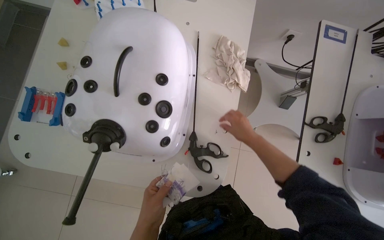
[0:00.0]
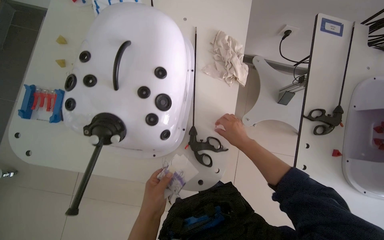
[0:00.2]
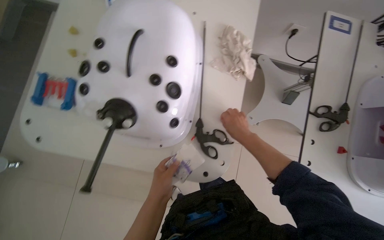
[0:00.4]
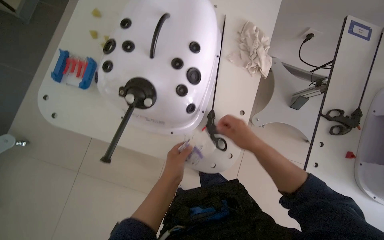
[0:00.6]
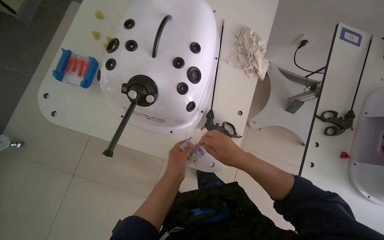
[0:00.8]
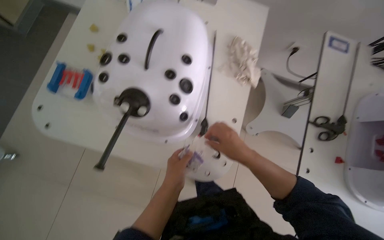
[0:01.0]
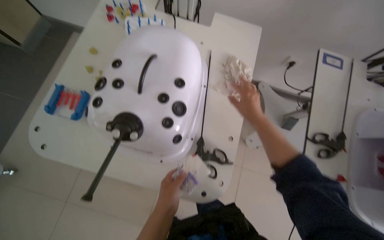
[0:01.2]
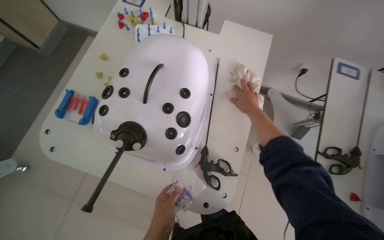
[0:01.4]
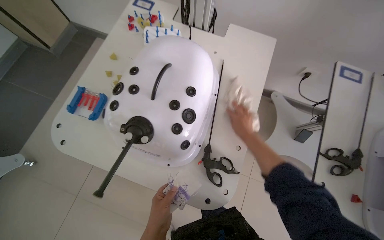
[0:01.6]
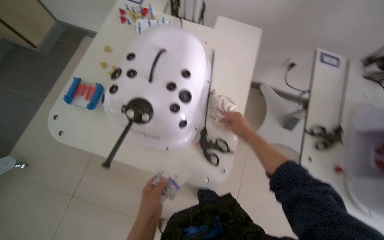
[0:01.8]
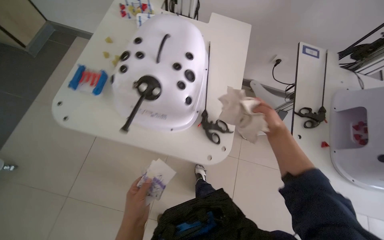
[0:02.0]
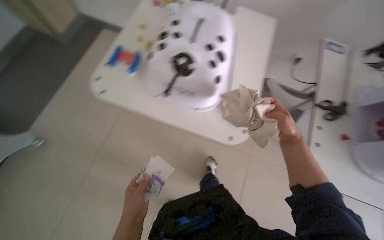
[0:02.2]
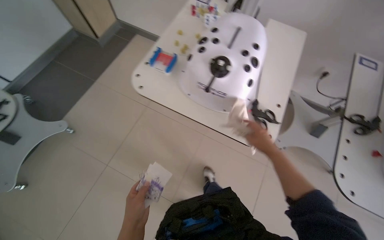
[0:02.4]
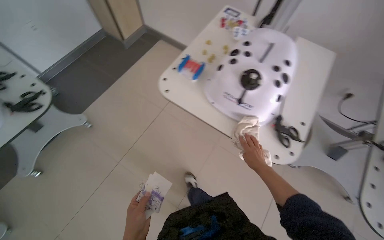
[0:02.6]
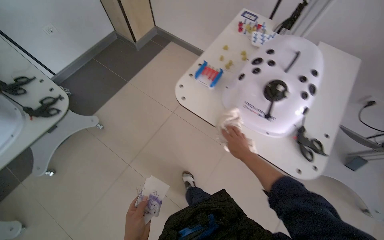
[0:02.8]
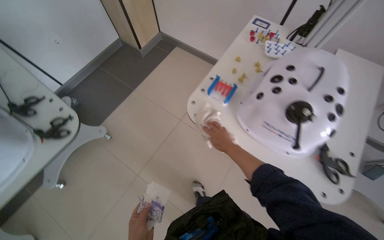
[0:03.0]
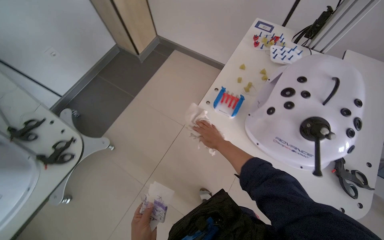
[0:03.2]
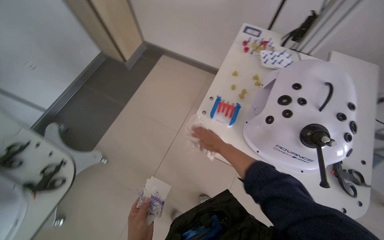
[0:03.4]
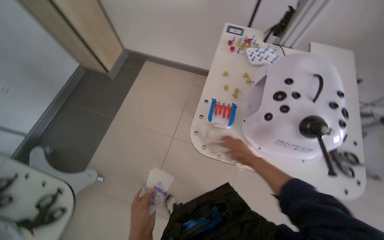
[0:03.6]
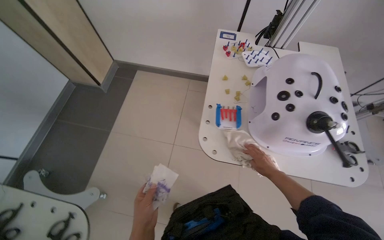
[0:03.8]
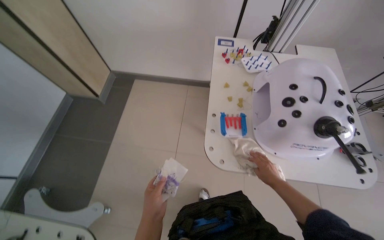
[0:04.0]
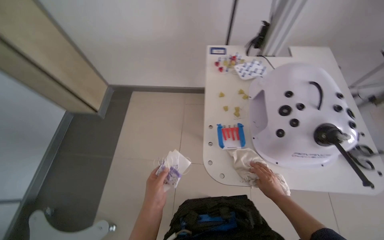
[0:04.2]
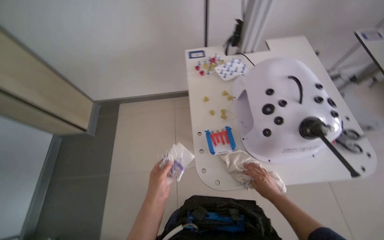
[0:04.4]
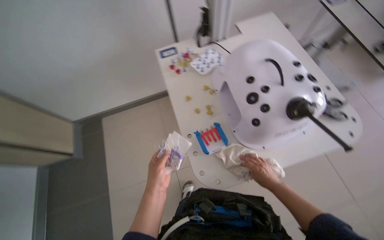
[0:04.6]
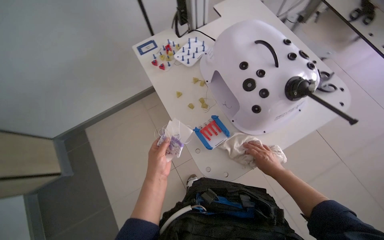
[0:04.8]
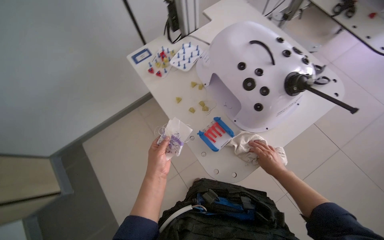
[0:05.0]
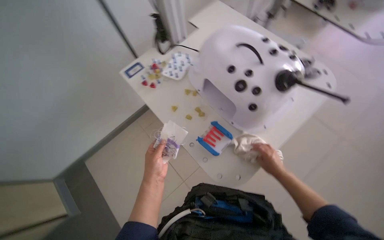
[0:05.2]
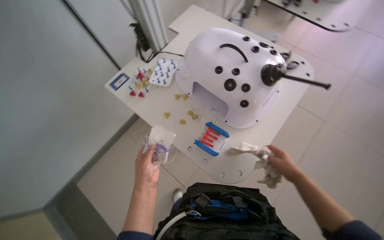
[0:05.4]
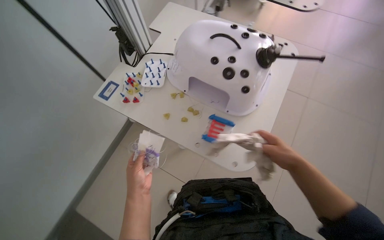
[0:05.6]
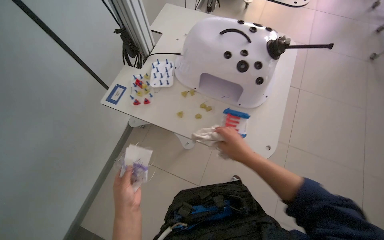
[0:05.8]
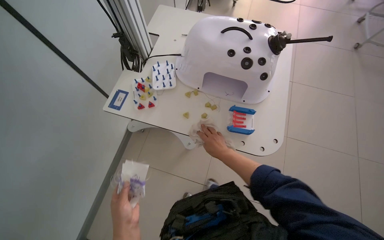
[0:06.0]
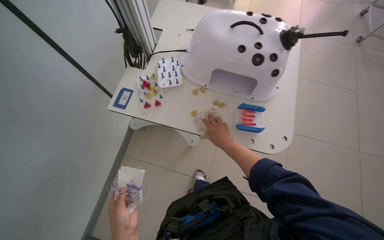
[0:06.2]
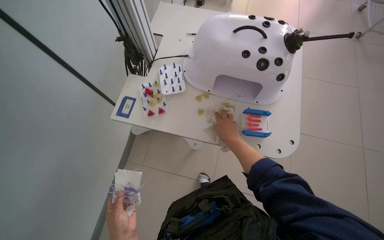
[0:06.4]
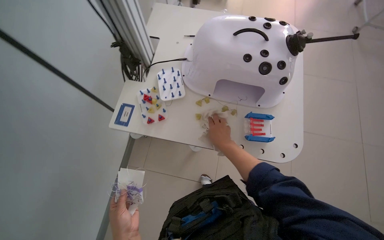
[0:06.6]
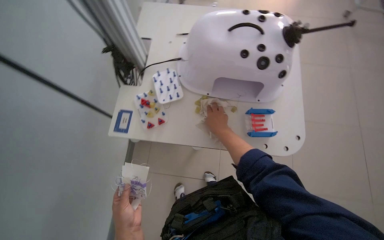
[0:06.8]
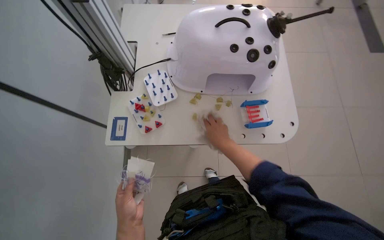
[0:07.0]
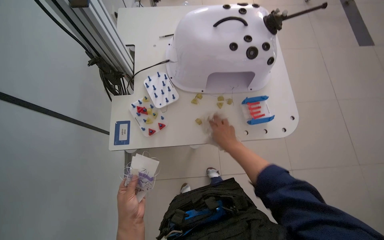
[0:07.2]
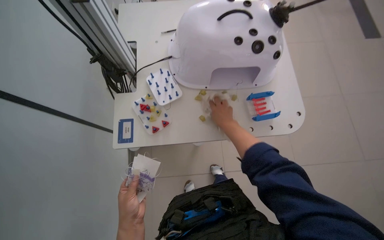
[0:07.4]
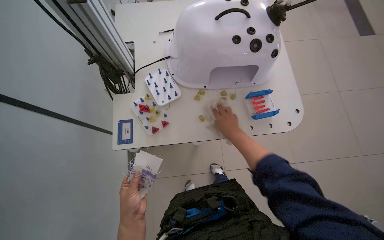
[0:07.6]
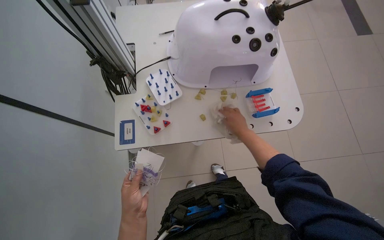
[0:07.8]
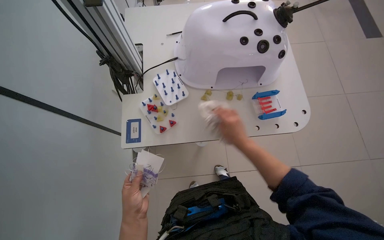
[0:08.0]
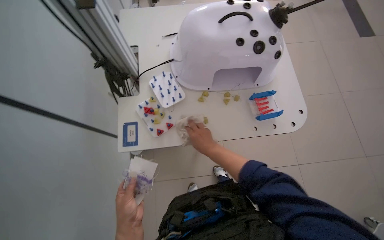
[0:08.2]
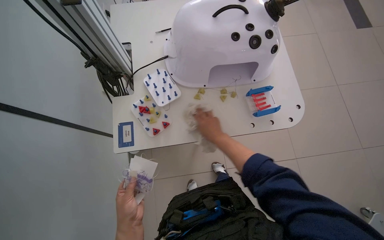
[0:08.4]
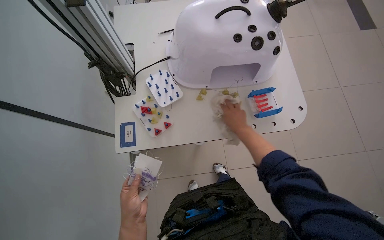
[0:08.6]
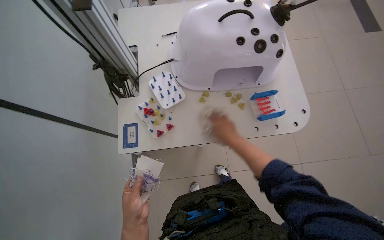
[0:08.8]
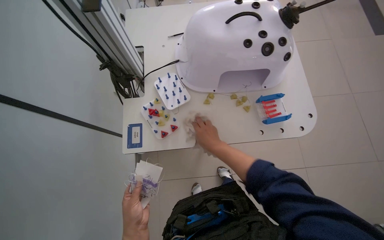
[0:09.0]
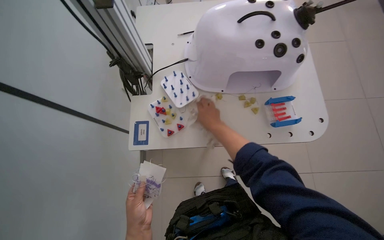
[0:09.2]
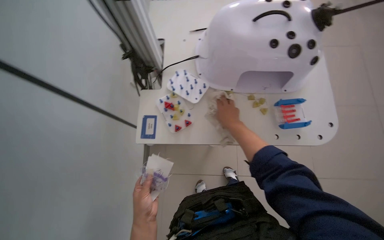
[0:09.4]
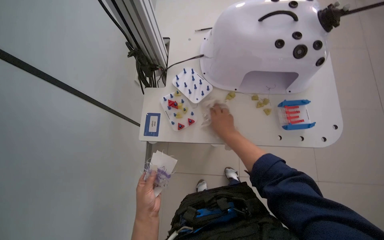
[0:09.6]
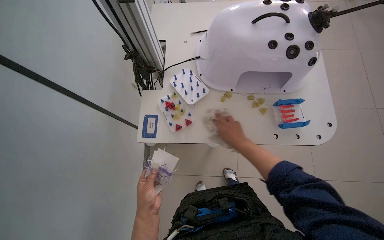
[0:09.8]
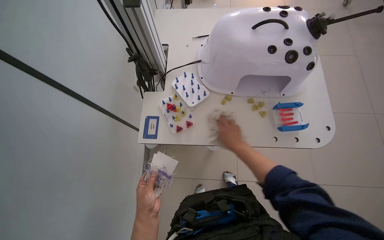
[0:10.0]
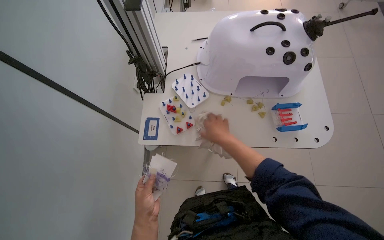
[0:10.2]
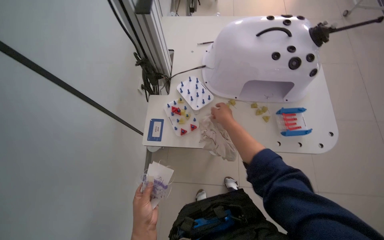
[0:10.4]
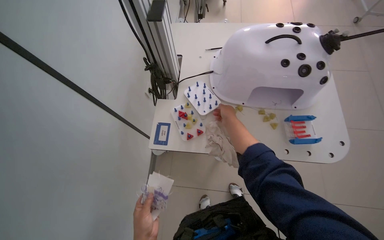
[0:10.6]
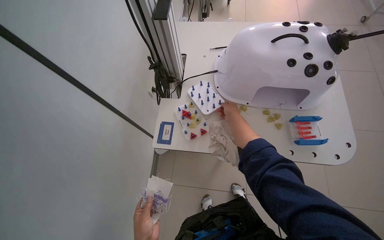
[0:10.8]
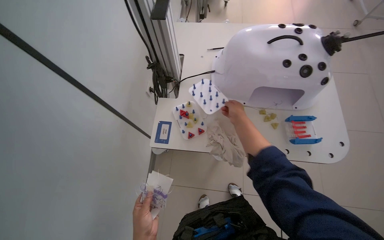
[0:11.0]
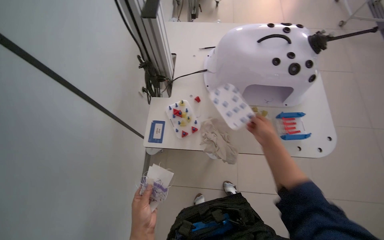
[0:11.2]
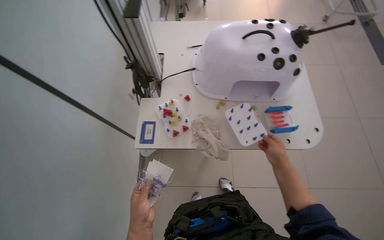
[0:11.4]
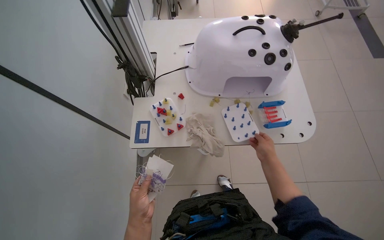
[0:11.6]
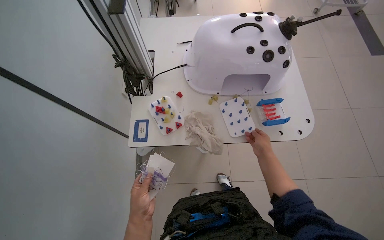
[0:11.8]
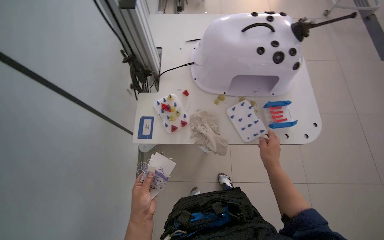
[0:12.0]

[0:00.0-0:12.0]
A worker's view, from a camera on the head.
Job: wiping surfaces.
The whole recording: Wiping various surfaces in the room. The worker wipes the side of the wooden desk, the projector screen stand, and two simulator devices.
0.0 to 1.6 s: The right hand moves up and down the picture over approximately 15 cm, changing direction 2 times.
1.6 to 3.0 s: The wearer moves to the left, some 40 cm.
3.0 to 4.4 s: The wearer looks about 40 degrees further to the right.
4.4 to 6.0 s: The head turns to the right by about 70 degrees.
7.6 to 9.0 s: The right hand moves left and right over about 15 cm, changing direction 2 times.
9.0 to 10.4 s: The right hand shifts some 10 cm up the picture.
10.4 to 12.0 s: The right hand shifts roughly 20 cm down the picture and to the right.

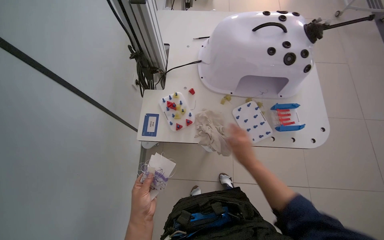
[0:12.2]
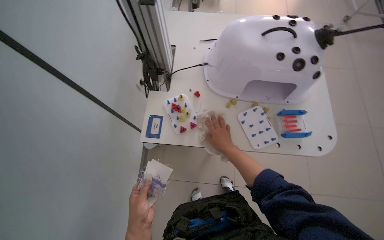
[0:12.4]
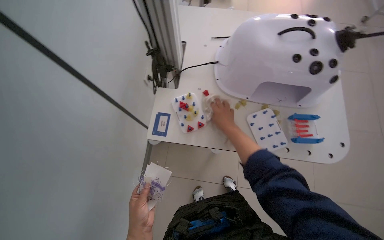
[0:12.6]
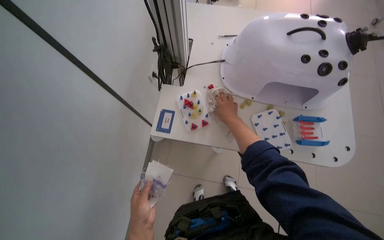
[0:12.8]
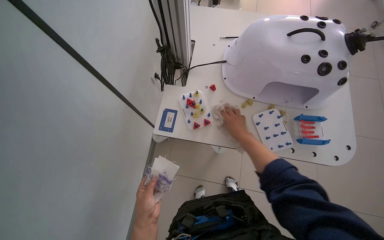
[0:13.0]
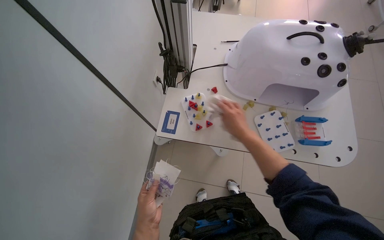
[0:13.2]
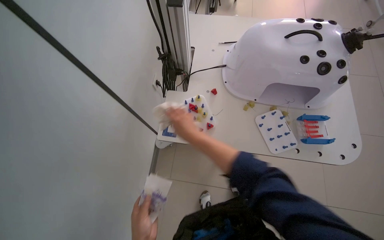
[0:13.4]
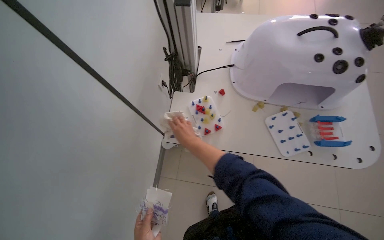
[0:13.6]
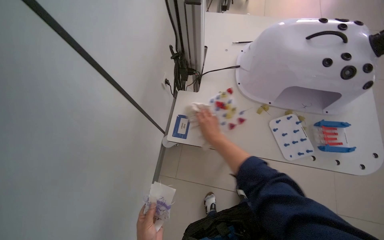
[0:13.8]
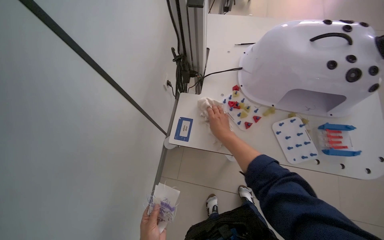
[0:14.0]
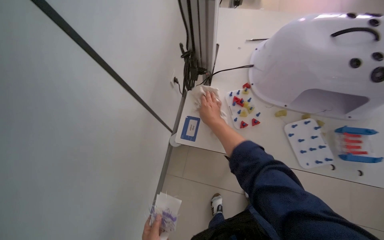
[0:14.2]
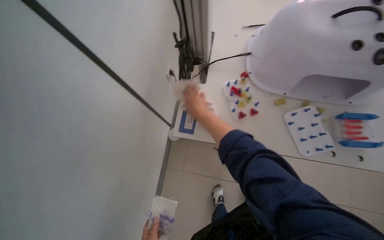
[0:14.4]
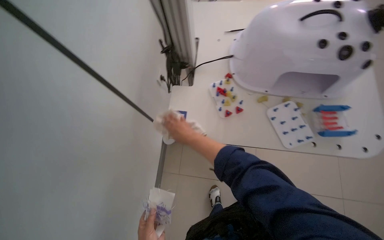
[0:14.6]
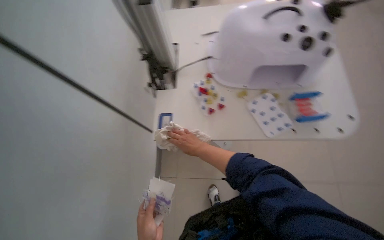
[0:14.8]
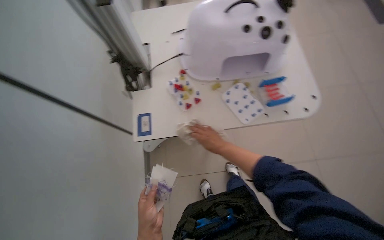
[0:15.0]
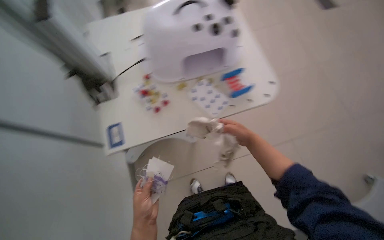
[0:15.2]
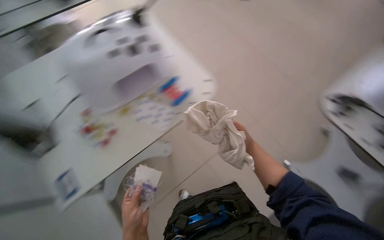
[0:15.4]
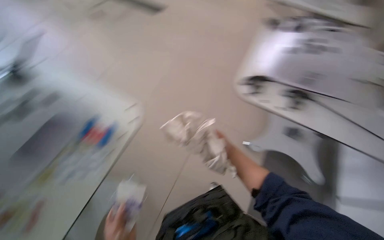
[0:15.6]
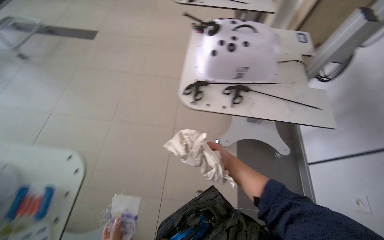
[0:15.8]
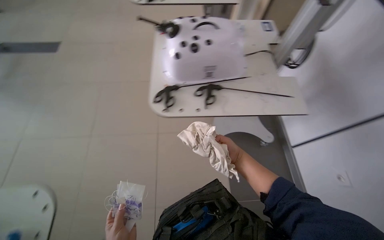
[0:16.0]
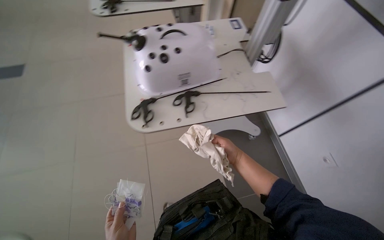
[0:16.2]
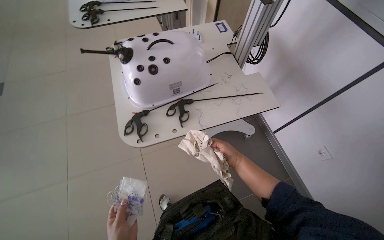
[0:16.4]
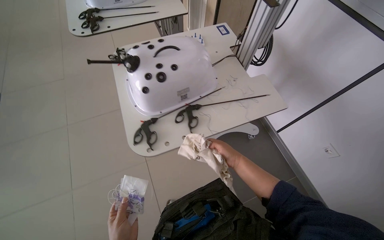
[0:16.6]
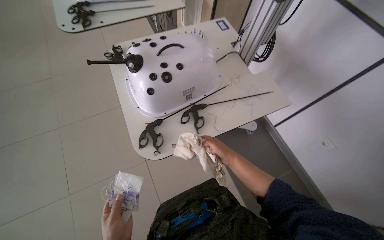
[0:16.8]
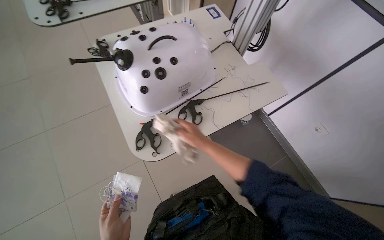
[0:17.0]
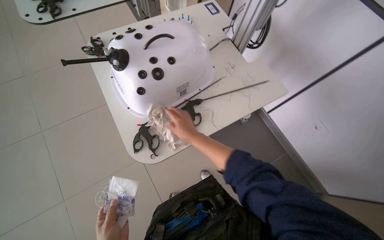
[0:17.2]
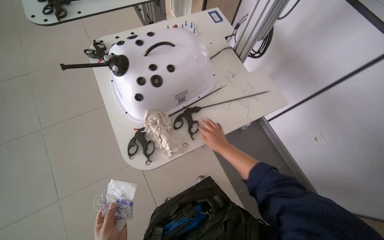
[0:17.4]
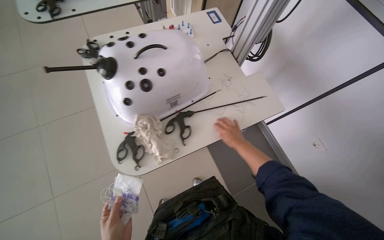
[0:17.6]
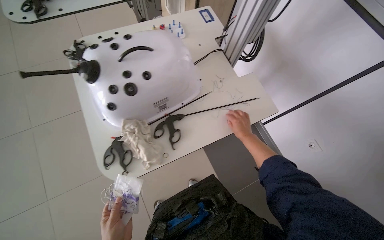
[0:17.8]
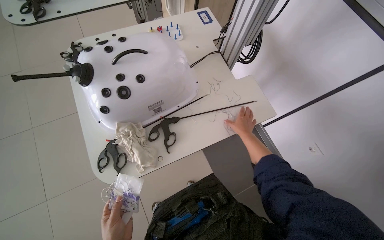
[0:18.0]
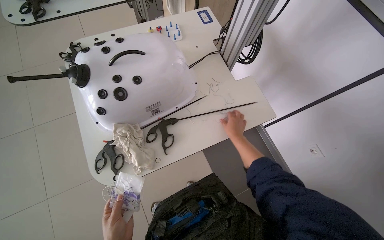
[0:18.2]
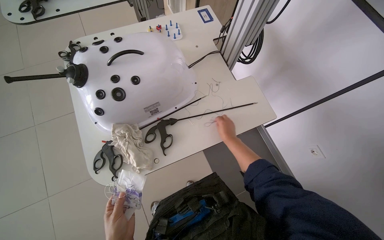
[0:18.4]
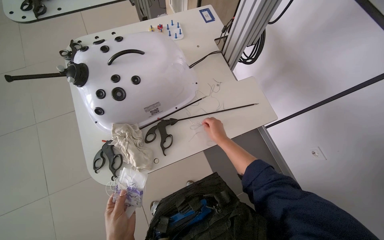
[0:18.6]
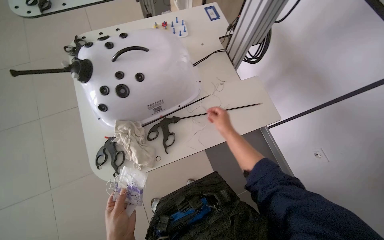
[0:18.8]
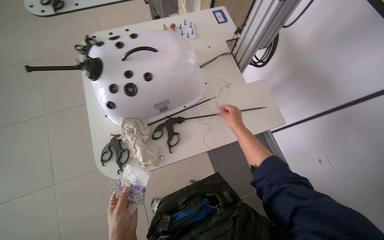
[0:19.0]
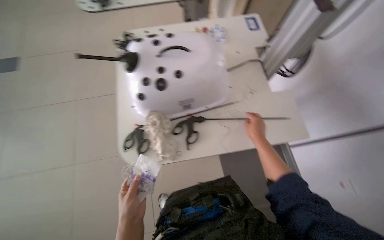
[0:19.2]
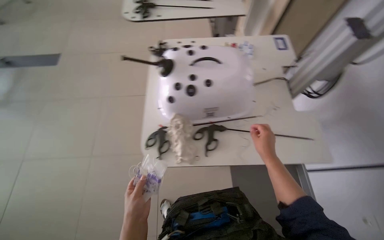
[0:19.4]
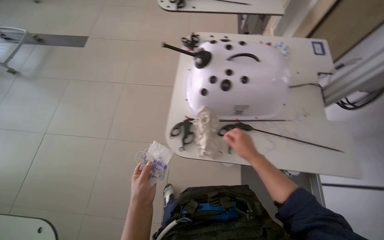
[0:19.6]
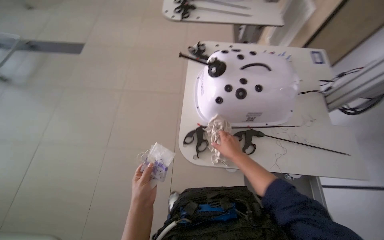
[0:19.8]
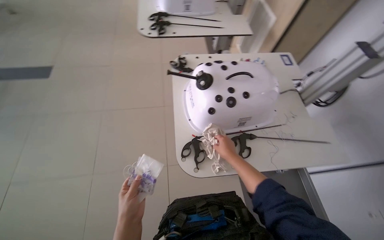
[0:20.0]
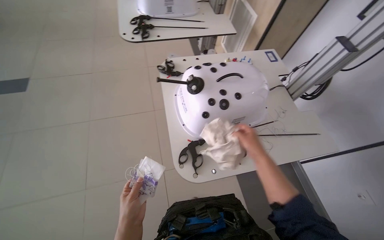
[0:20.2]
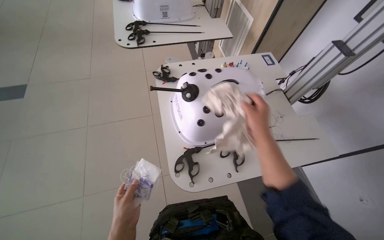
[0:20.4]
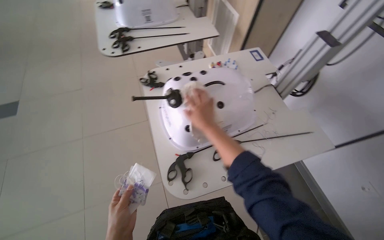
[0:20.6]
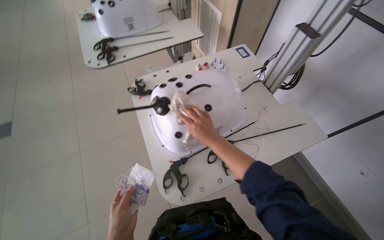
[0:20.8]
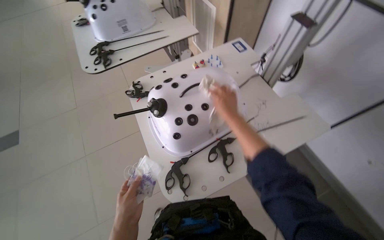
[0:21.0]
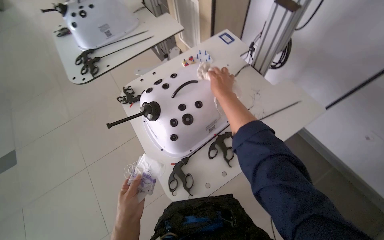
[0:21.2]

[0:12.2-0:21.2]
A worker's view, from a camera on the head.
Job: wiping surfaces.
The whole recording: Wiping various surfaces in the room. The worker wipes the side of the wooden desk, the projector screen stand, and two simulator devices.
12.2 to 13.8 s: The right hand shifts about 25 cm to the left and up the picture.
13.8 to 15.2 s: The wearer's head swings approximately 30 degrees to the right.
15.2 to 16.6 s: The camera travels approximately 40 cm. The head turns to the right by some 70 degrees.
16.6 to 18.2 s: The right hand heads up the picture and farther from the camera, covering about 20 cm, and goes to the left and returns, some 20 cm each way.
18.2 to 19.8 s: The wearer's head swings roughly 30 degrees to the left.
19.8 to 21.2 s: The wearer looks some 40 degrees further to the right. The right hand moves up the picture, some 25 cm.
